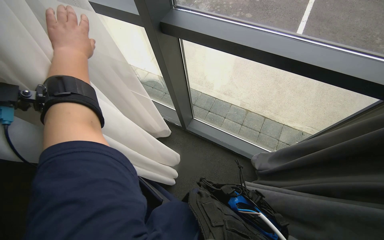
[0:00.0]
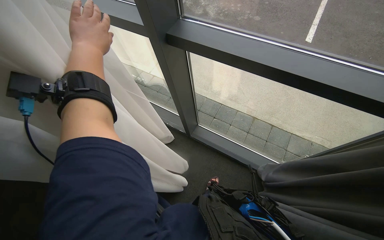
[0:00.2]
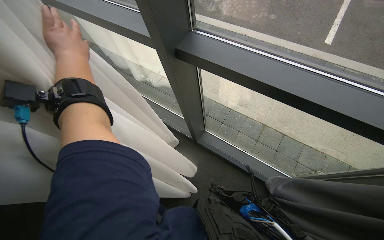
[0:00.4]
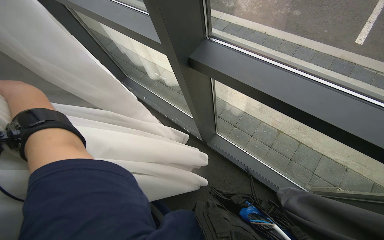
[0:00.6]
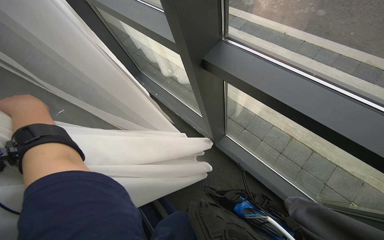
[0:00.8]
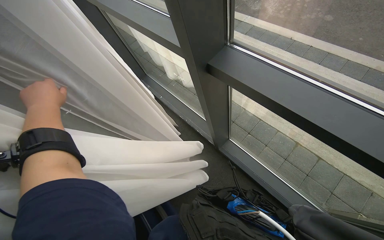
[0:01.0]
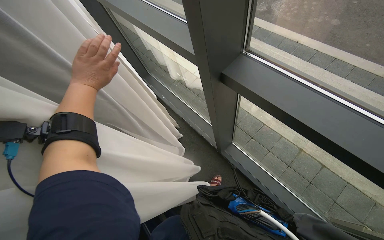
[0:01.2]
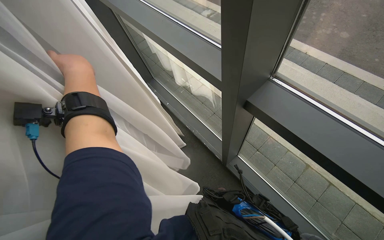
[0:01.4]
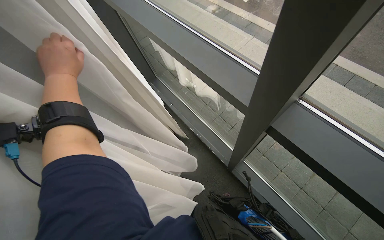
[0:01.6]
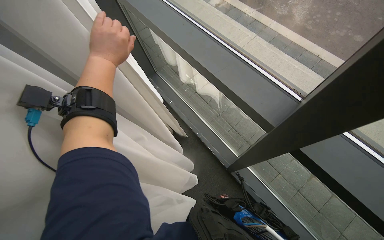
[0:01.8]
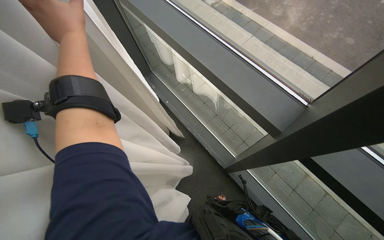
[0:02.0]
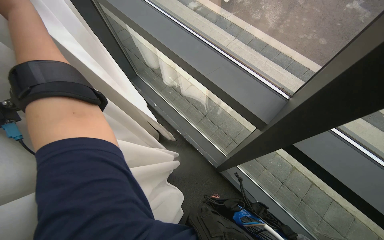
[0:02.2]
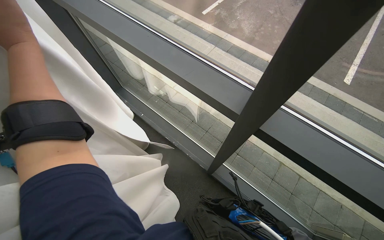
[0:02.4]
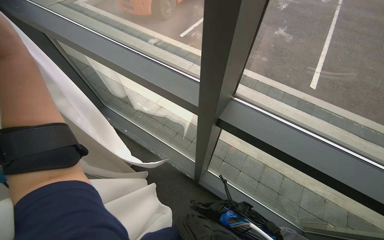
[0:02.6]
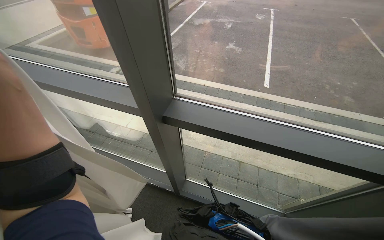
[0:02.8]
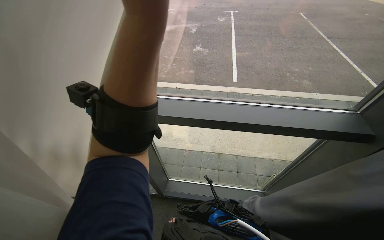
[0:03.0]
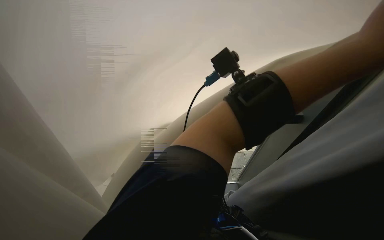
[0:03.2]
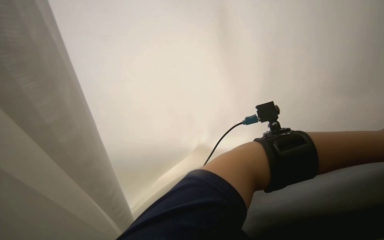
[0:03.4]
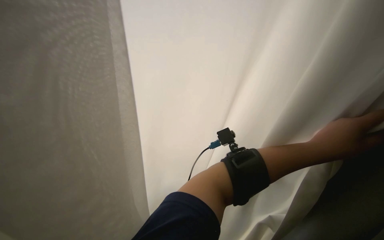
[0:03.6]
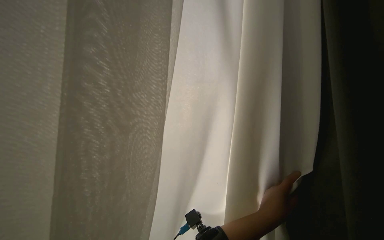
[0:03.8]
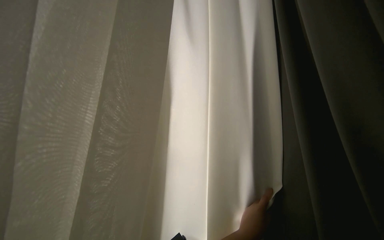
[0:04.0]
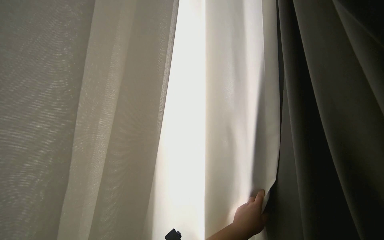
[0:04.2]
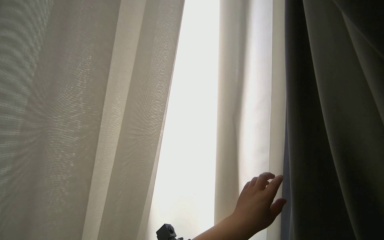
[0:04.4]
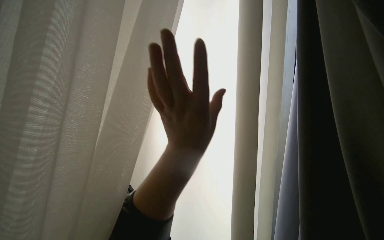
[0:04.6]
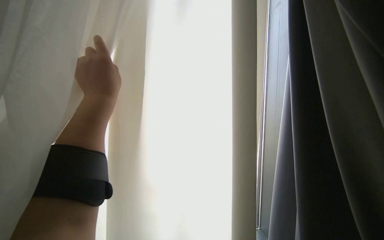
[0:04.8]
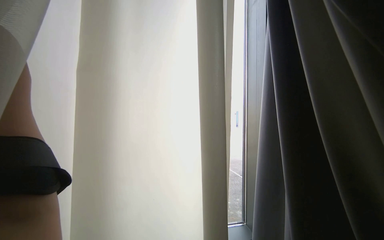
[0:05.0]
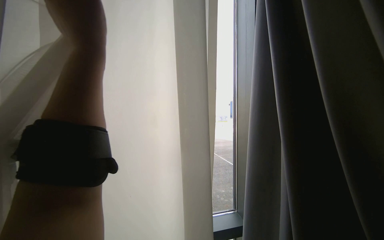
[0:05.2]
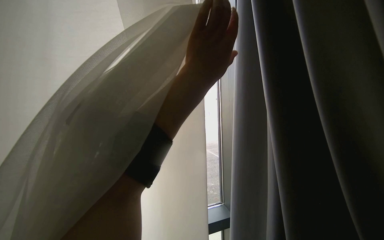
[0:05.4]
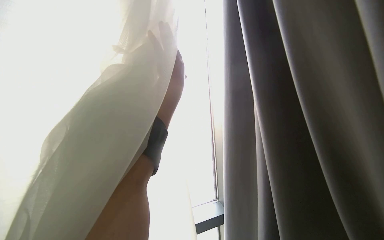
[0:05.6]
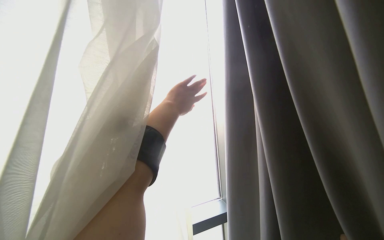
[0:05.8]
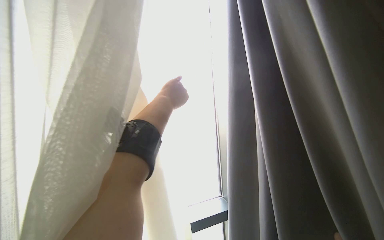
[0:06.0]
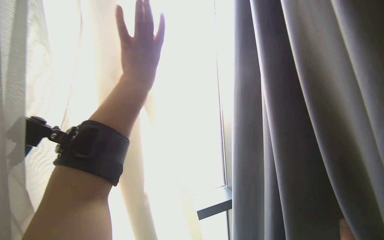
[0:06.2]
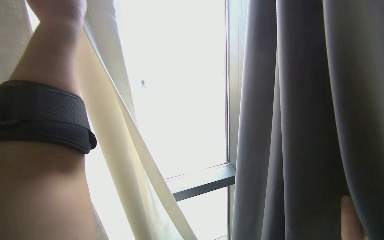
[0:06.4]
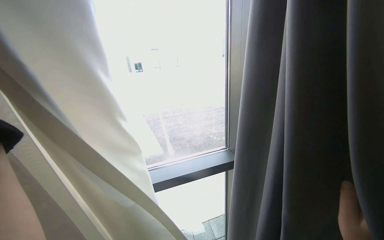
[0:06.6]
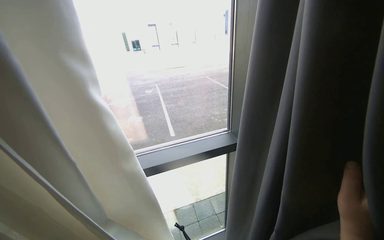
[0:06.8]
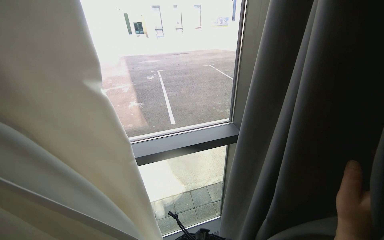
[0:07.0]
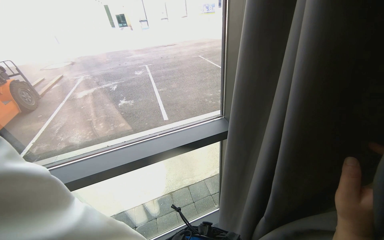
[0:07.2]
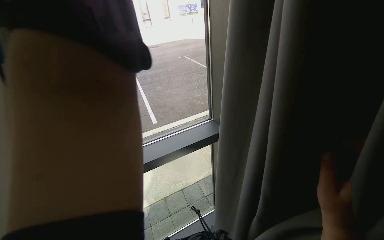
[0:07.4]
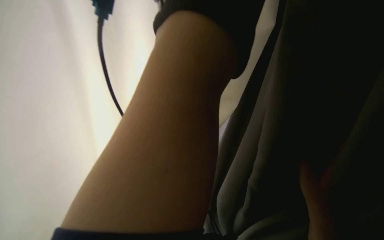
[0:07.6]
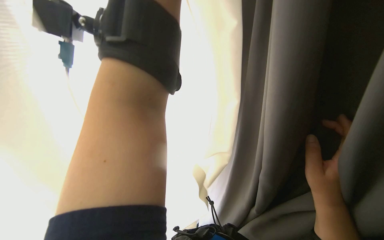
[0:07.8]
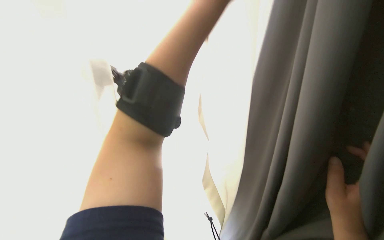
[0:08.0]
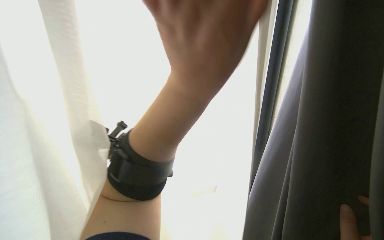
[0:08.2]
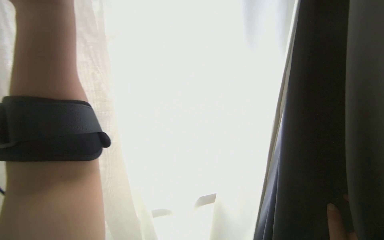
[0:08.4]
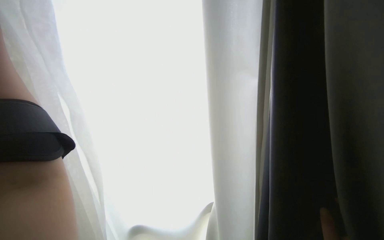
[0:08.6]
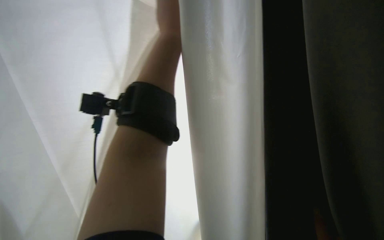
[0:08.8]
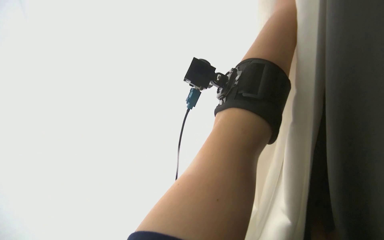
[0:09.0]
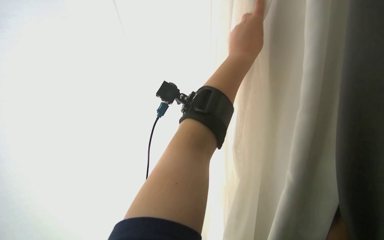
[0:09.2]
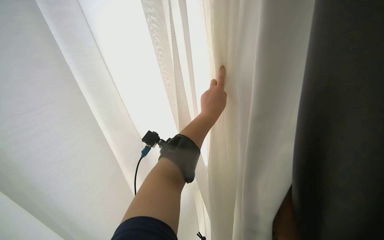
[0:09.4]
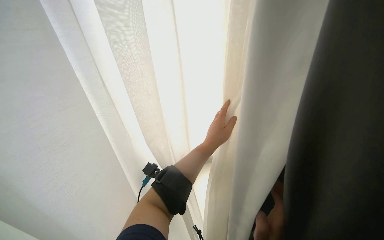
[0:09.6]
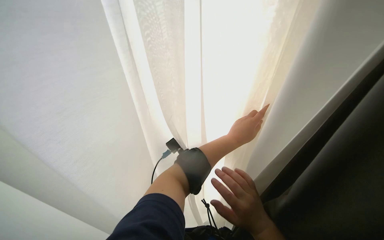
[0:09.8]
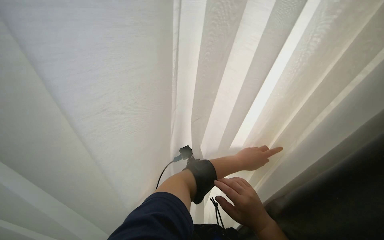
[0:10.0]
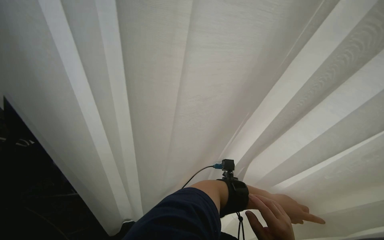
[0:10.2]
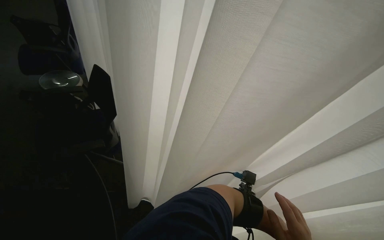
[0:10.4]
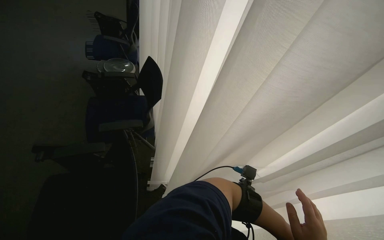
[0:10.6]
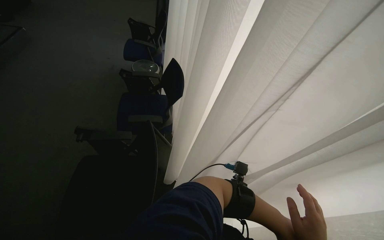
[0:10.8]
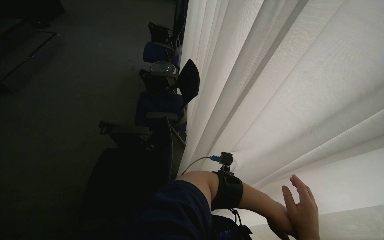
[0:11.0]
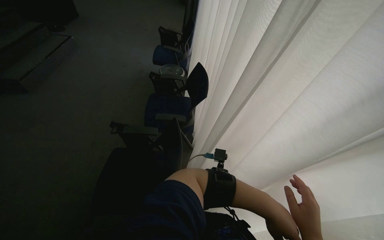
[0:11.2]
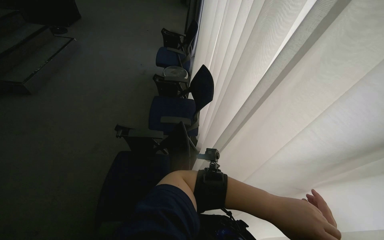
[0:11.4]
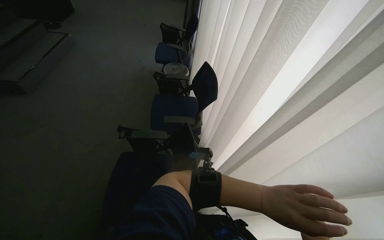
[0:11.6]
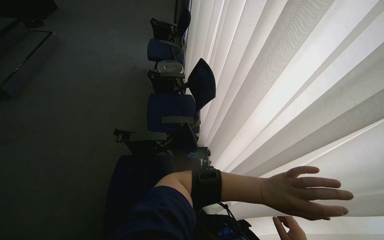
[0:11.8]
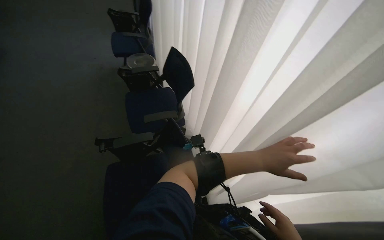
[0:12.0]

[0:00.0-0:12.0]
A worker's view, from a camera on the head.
Job: organizing items.
The whole recording: Adjusting room curtains. The worker adjusts the room curtains by opening and closing them.
0:00.0 to 0:01.6: The camera is carried some 50 cm. The wearer's head swings about 20 degrees to the left.
0:01.6 to 0:03.0: The wearer looks some 45 degrees further to the right. The wearer looks roughly 15 degrees further upward.
0:03.0 to 0:04.4: The head turns to the right by some 30 degrees. The wearer looks about 65 degrees further upward.
0:09.0 to 0:10.4: The head rotates about 25 degrees to the left.
0:10.4 to 0:12.0: The view pans to the left by roughly 20 degrees.

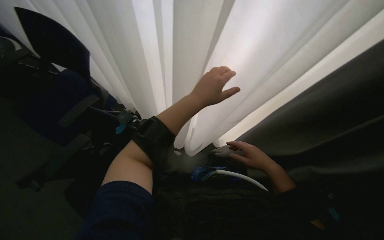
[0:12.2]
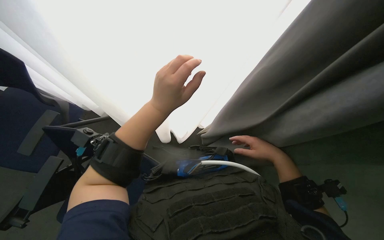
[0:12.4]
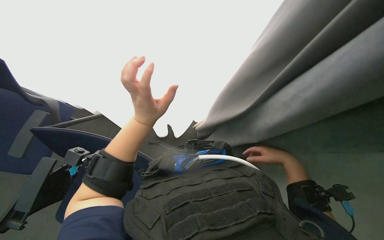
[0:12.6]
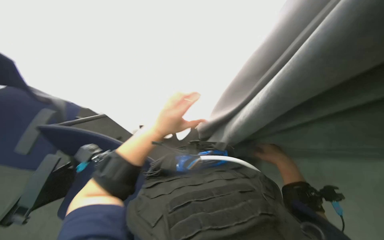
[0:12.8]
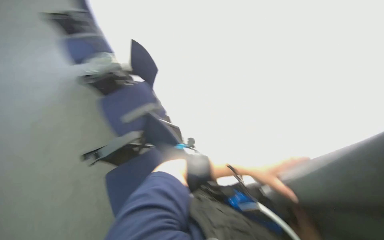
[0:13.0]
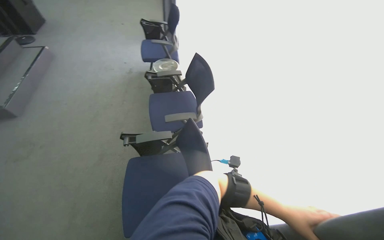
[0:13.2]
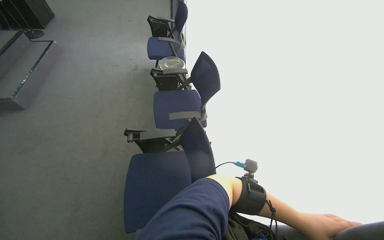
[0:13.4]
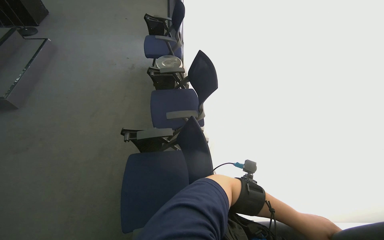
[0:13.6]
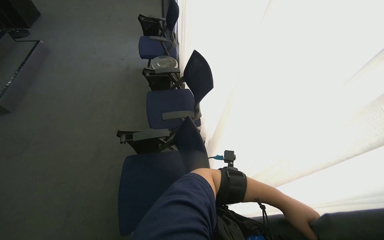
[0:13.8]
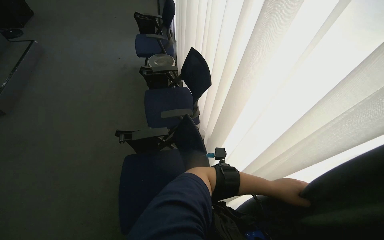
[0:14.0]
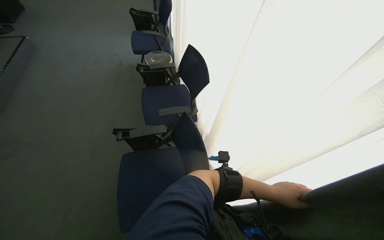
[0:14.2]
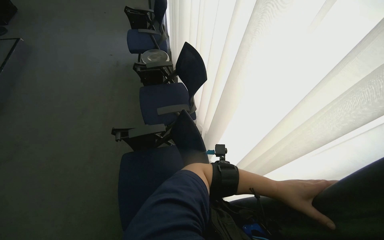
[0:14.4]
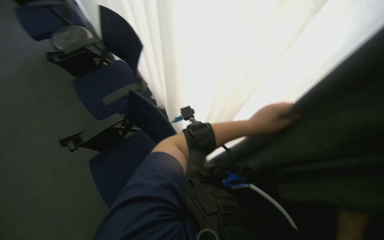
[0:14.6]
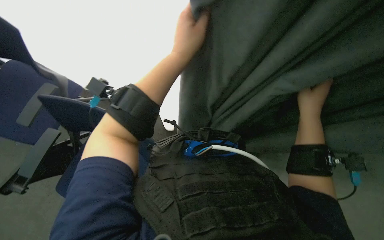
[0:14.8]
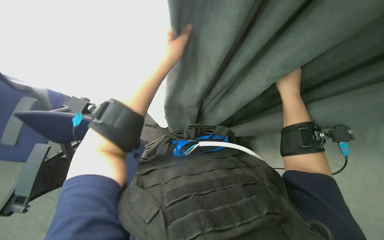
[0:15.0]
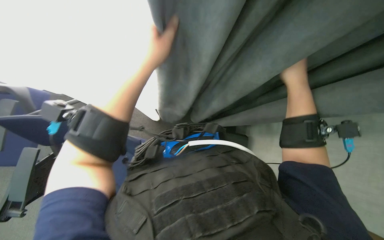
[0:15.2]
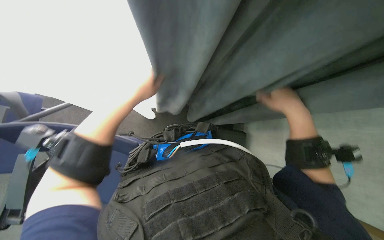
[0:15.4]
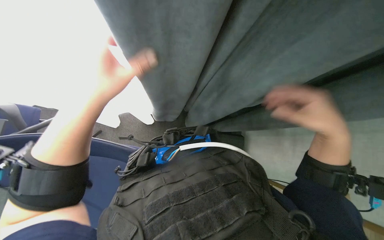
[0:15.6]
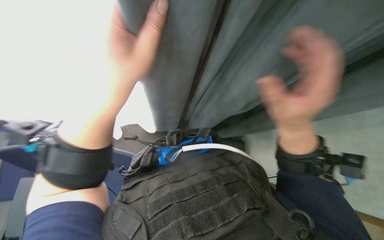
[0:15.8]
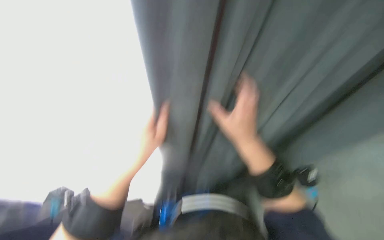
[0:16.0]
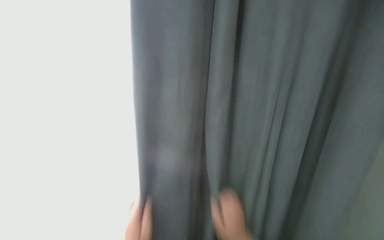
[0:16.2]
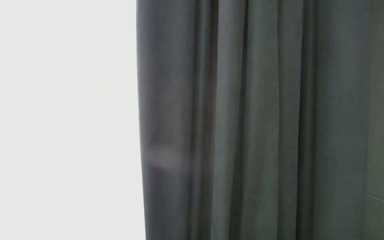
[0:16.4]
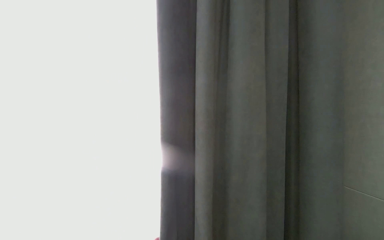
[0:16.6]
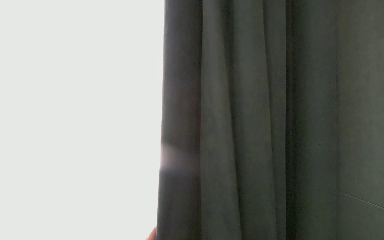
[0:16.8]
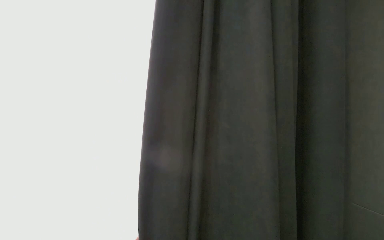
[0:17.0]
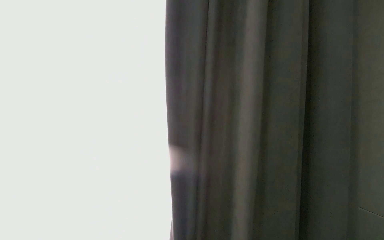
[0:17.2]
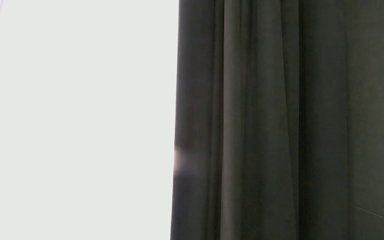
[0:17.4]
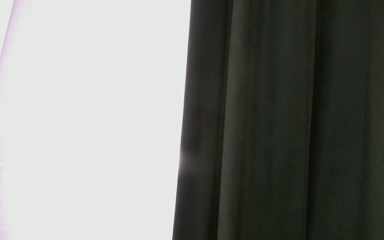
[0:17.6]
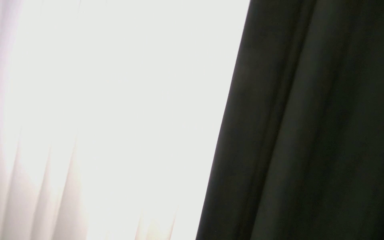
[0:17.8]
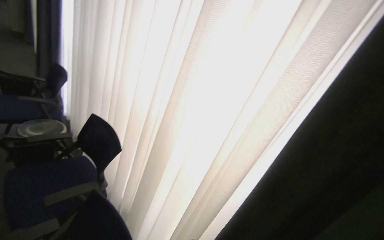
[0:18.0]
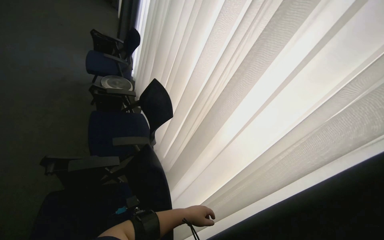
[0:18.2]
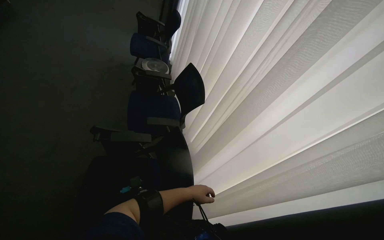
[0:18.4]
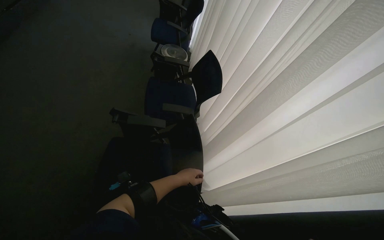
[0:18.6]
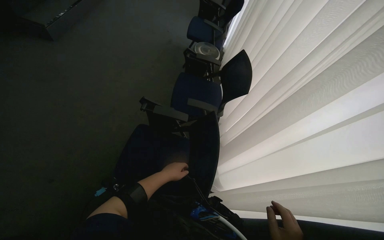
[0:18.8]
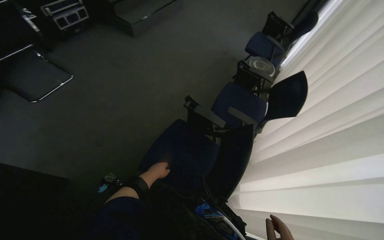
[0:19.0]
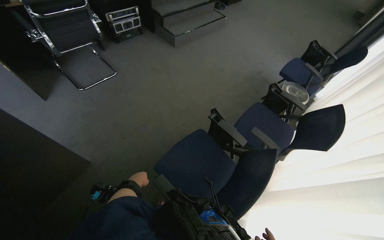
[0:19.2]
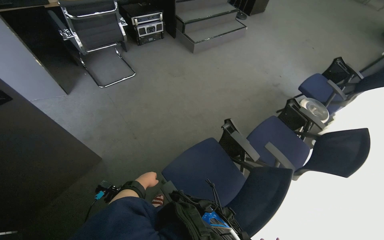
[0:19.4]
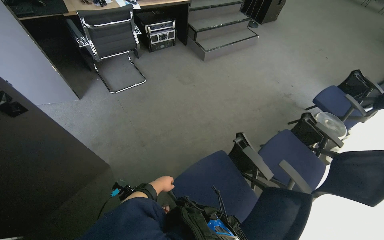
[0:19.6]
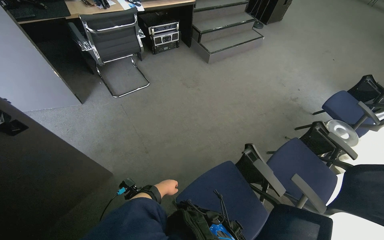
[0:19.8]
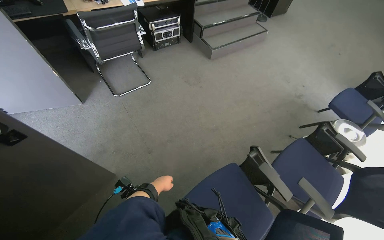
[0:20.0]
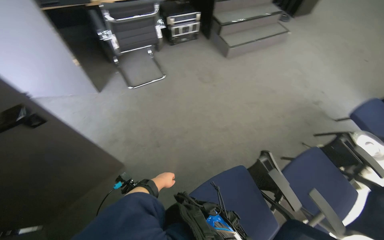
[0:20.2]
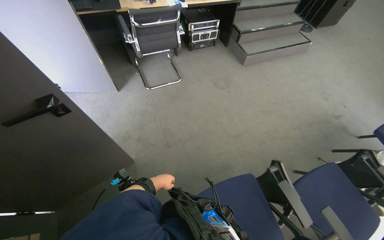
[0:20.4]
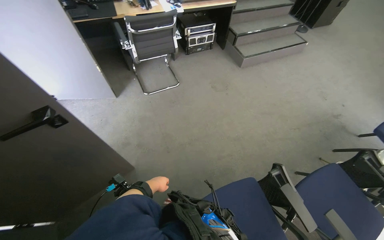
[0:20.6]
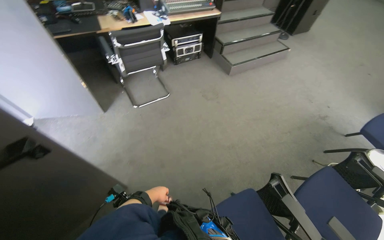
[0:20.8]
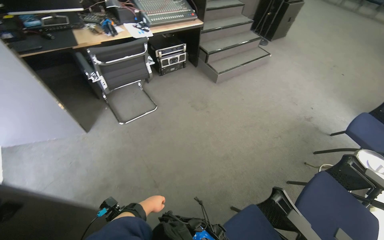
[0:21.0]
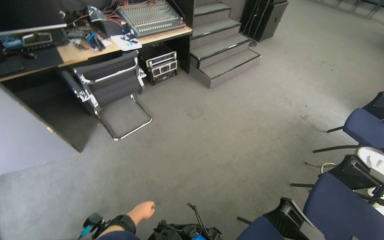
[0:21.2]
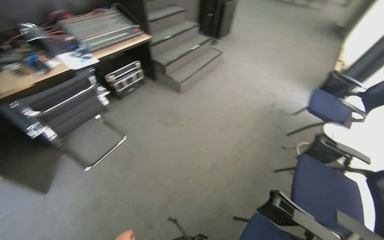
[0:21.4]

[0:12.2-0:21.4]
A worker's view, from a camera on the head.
Job: organizing items.
The whole recording: Adjusting room curtains. The worker adjusts the room curtains by opening and closing them.
0:12.2 to 0:13.8: The head rotates approximately 50 degrees to the left. The view tilts some 20 degrees upward.
0:13.8 to 0:15.2: The head rotates about 55 degrees to the right. The view tilts about 35 degrees downward.
0:18.4 to 0:19.8: The wearer looks about 65 degrees further to the left.
0:19.8 to 0:21.4: The camera travels approximately 40 cm. The wearer looks some 20 degrees further to the right.
